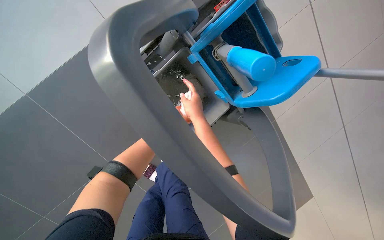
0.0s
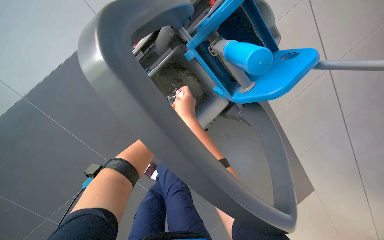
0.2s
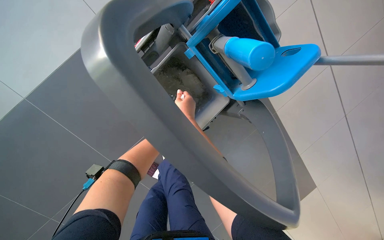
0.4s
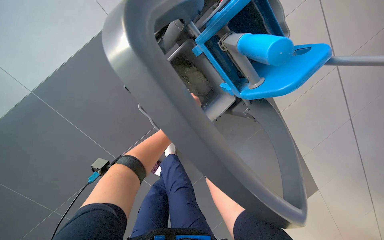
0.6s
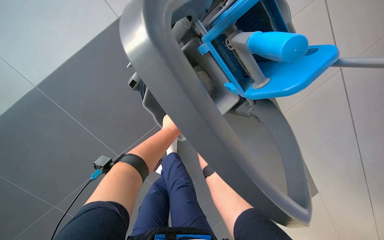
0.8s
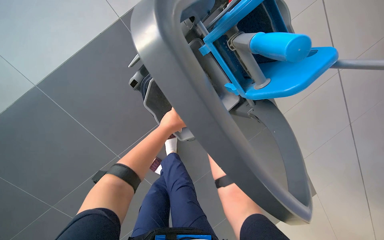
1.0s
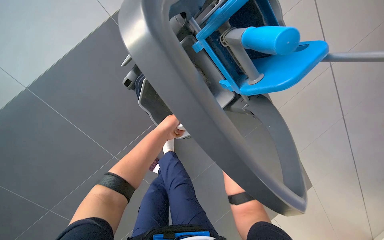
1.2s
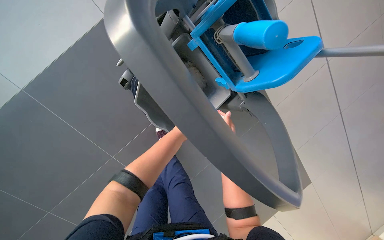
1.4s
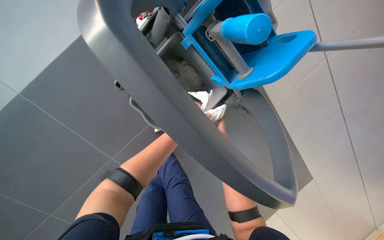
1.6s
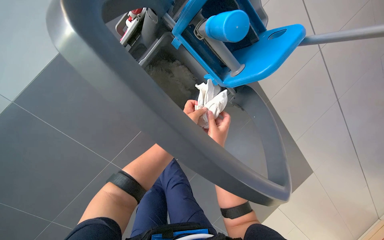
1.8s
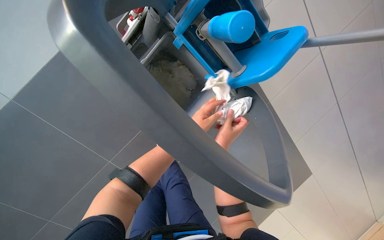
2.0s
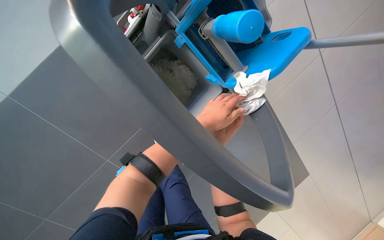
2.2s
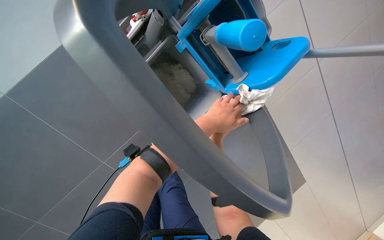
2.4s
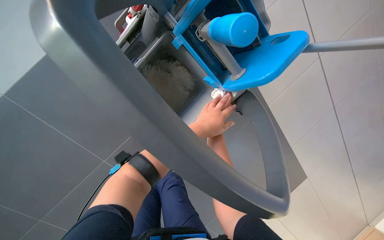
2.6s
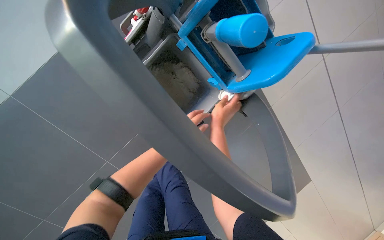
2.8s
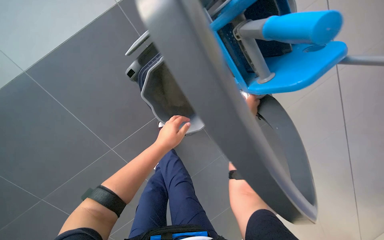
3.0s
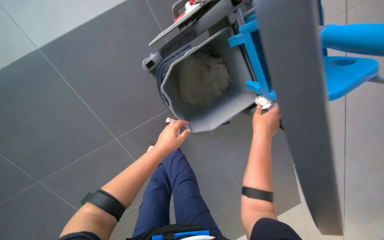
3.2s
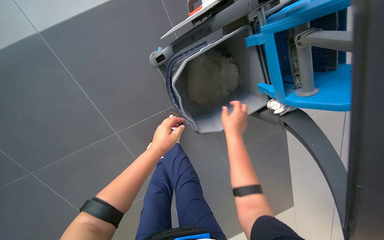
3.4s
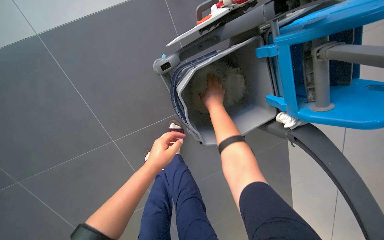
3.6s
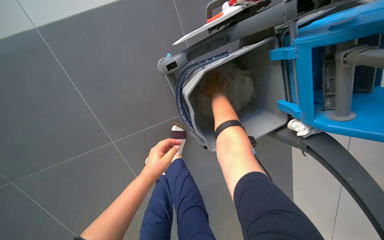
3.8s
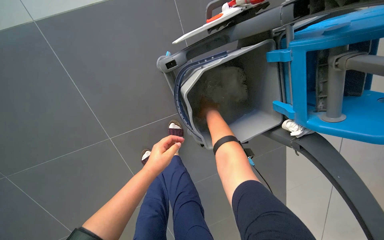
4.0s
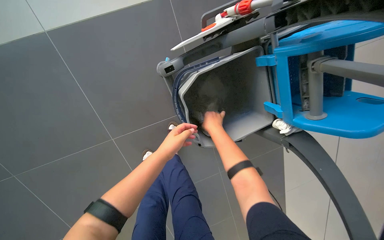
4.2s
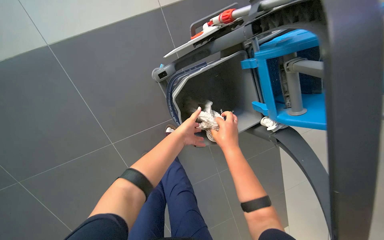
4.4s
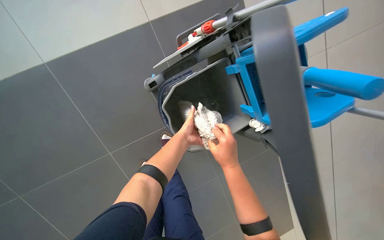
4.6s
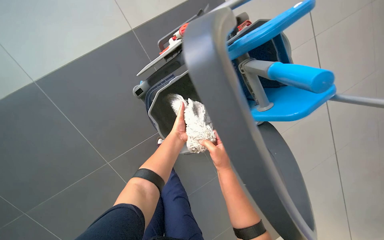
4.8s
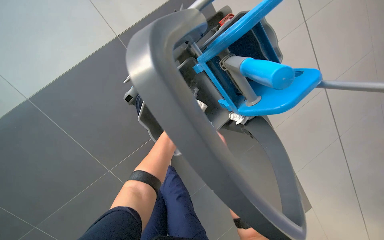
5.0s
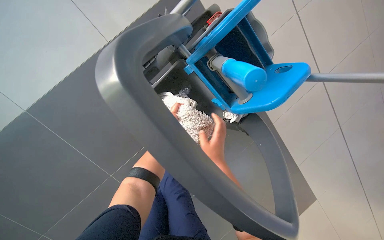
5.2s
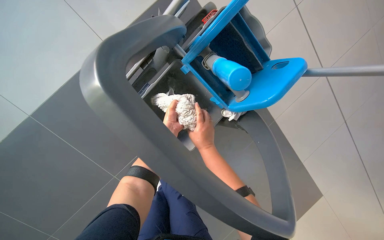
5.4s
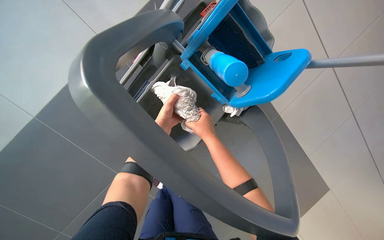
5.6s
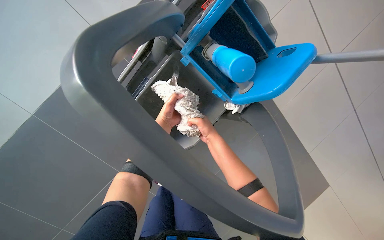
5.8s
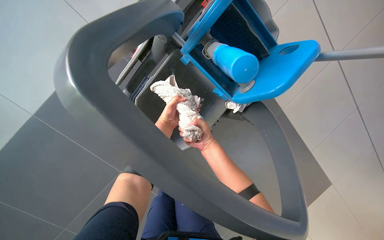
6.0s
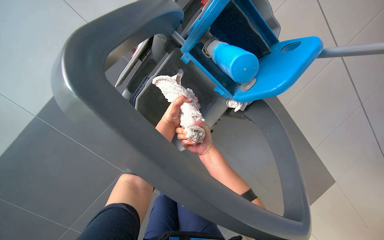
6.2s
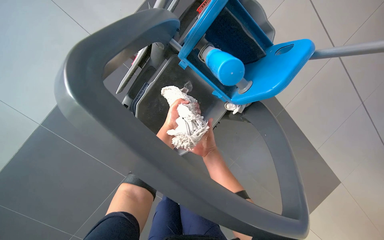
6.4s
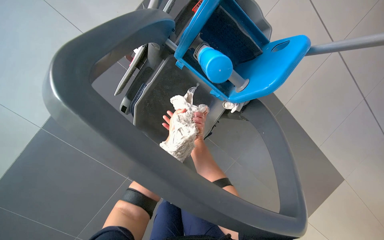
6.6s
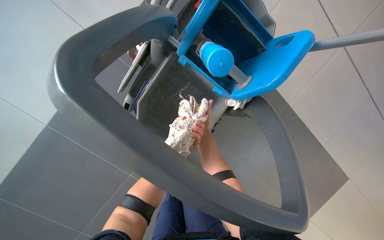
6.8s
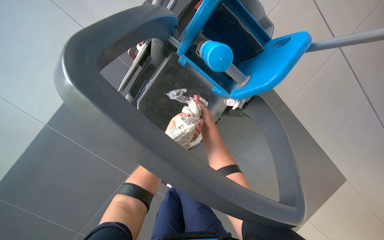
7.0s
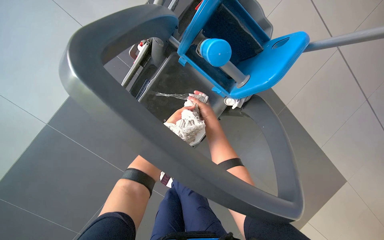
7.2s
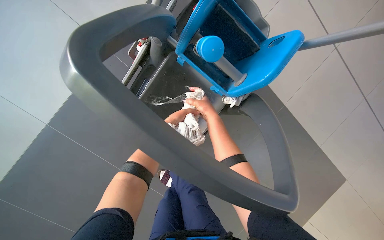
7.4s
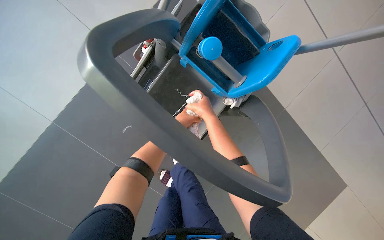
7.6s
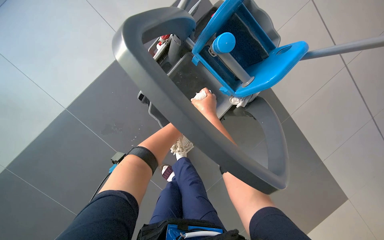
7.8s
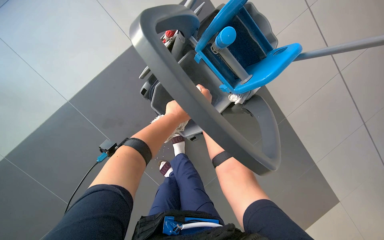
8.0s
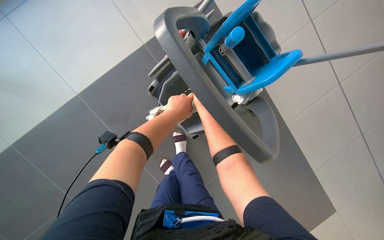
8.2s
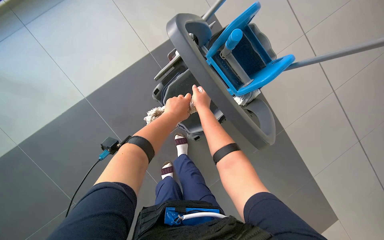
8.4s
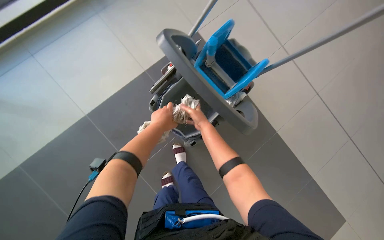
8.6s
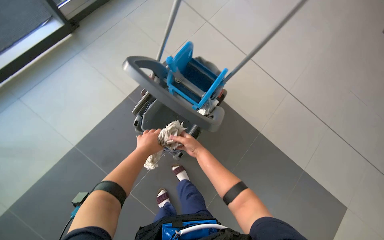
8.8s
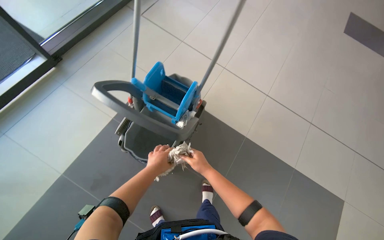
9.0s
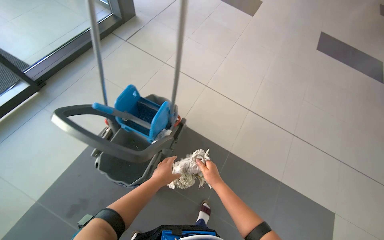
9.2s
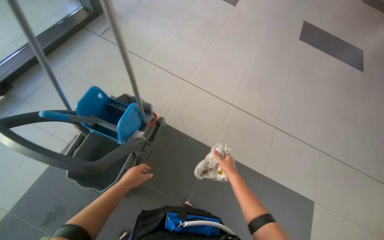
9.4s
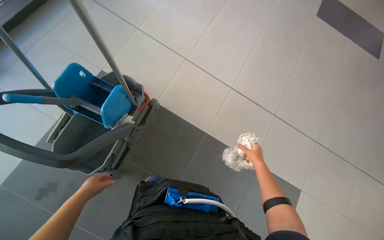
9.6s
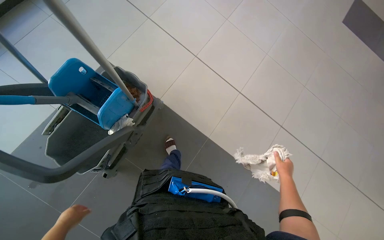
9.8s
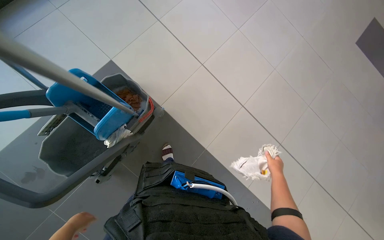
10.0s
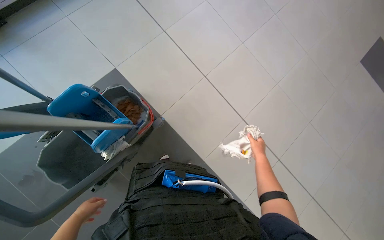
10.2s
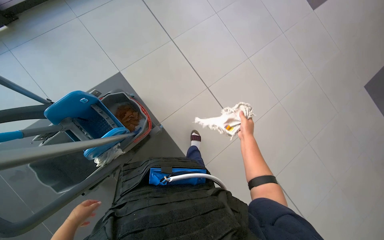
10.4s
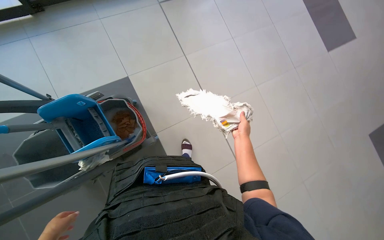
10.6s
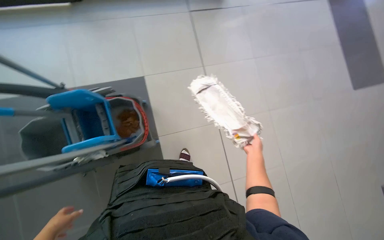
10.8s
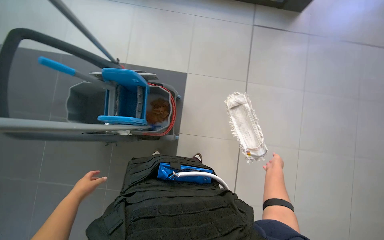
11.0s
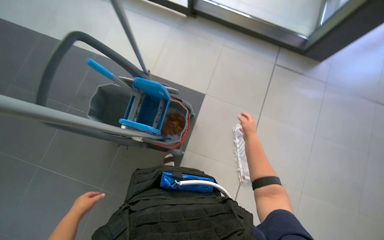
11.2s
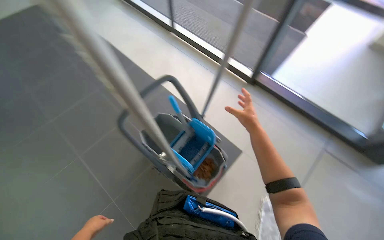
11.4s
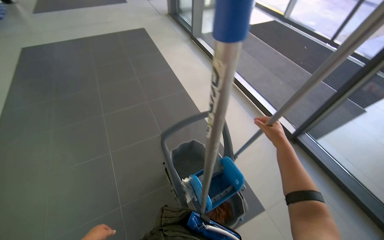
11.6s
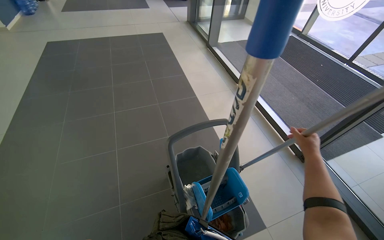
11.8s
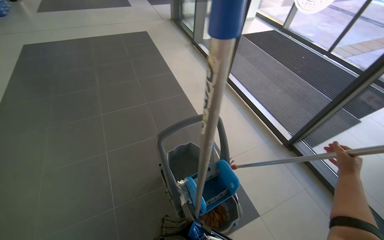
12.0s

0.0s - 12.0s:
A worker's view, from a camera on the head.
Job: preparing cleaning supplies.
The whole recording: Changing mop cloth. The worker removes the dirty mop cloth and attaches a clean one to the mop head.
3.0s - 4.4s: The right hand goes nearer and farther, about 30 cm each way, reversing 3 times. The left hand travels farther from the camera by some 10 cm.
4.4s - 6.0s: The right hand goes roughly 10 cm farther from the camera.
6.0s - 7.6s: The right hand travels nearer to the camera by roughly 10 cm.
7.6s - 9.0s: The wearer moves about 50 cm. The view tips upward by roughly 25 degrees.
9.0s - 10.4s: The head travels some 60 cm.
10.4s - 12.0s: The wearer's head swings approximately 105 degrees to the left. The view tips upward by some 45 degrees.

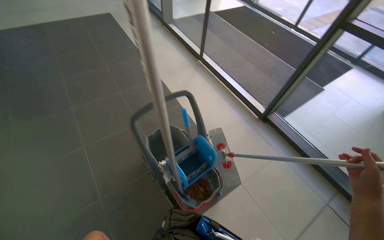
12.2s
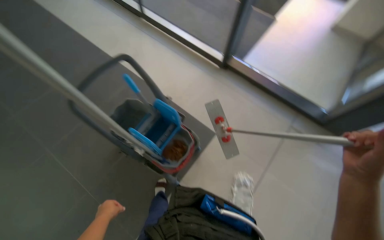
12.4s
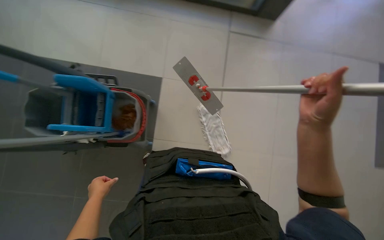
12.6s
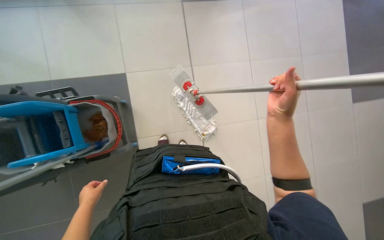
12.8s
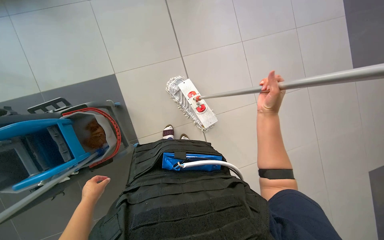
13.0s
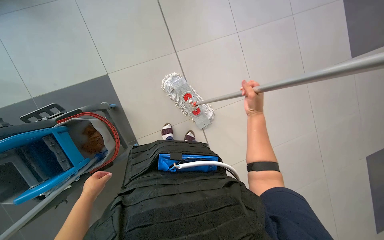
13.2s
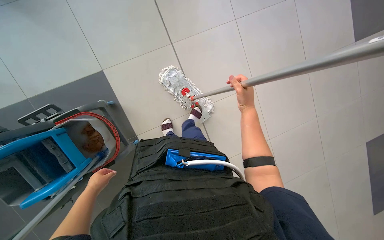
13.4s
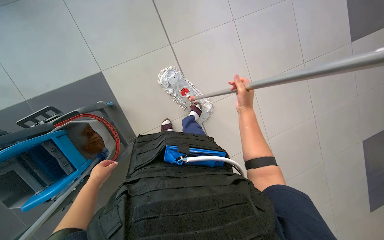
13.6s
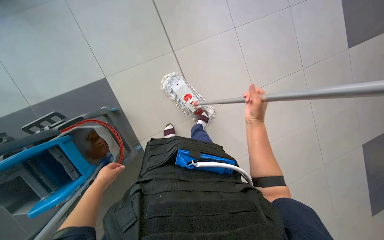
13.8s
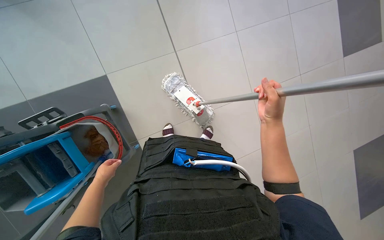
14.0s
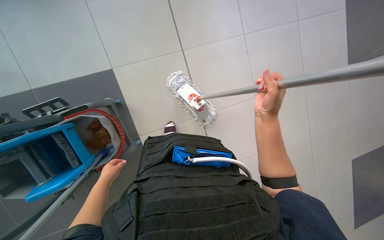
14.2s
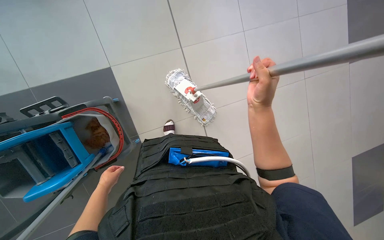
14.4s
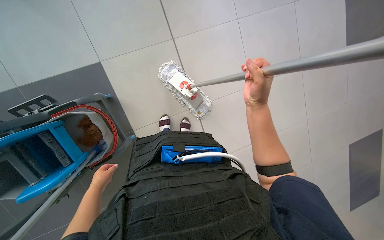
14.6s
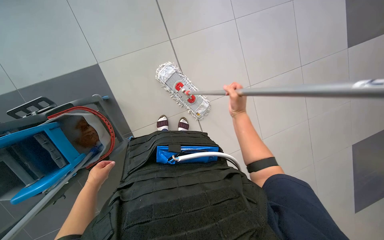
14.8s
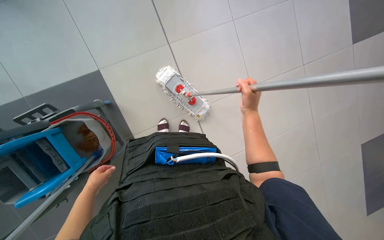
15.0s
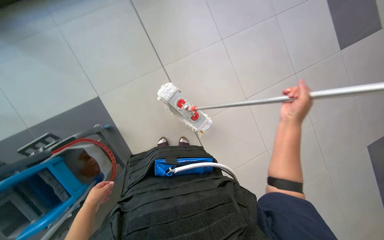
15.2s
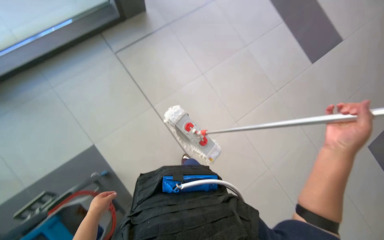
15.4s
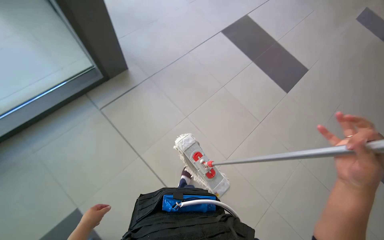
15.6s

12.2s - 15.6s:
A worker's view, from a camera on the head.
Job: preparing cleaning supplies.
The whole recording: Changing mop cloth. The worker removes the dirty mop cloth and attaches a clean one to the mop head.
12.2s - 13.8s: The head travels about 40 cm. The wearer's head swings about 65 degrees to the right. The view tilts roughly 45 degrees downward.
13.8s - 15.6s: The wearer looks roughly 25 degrees further upward.

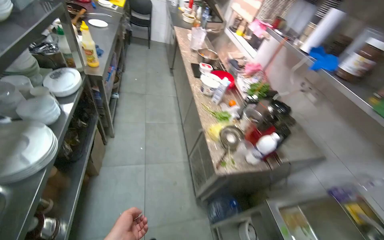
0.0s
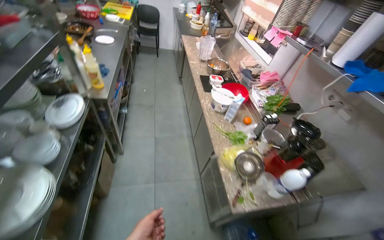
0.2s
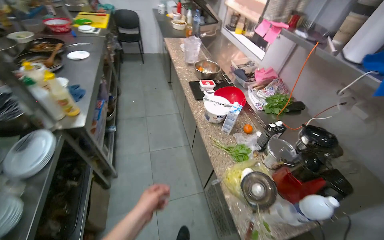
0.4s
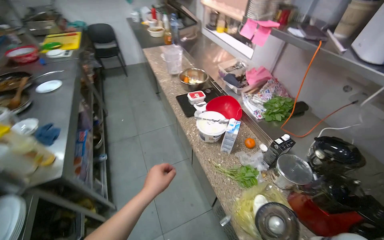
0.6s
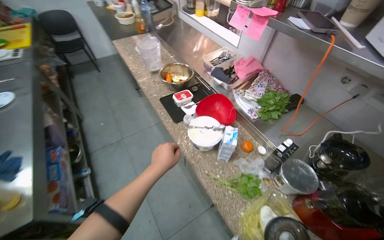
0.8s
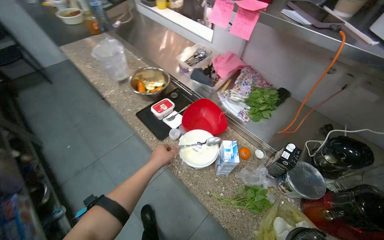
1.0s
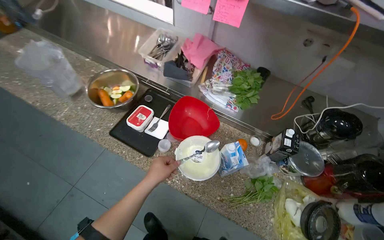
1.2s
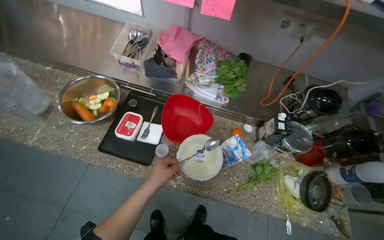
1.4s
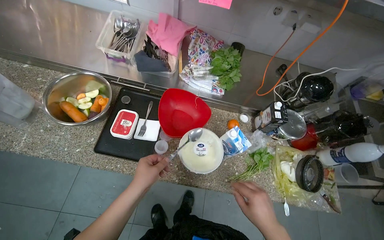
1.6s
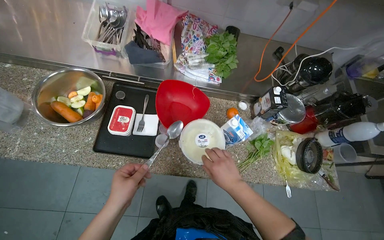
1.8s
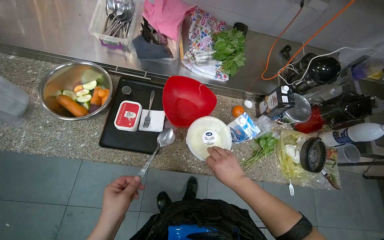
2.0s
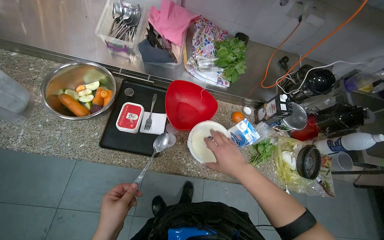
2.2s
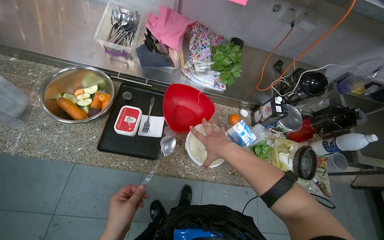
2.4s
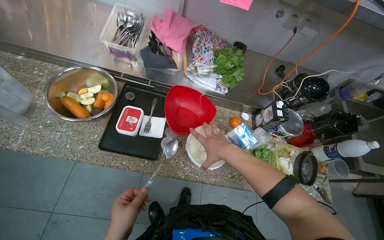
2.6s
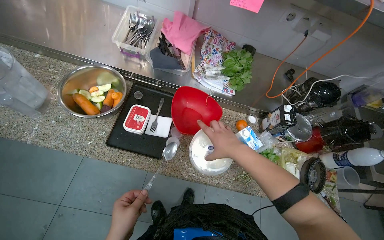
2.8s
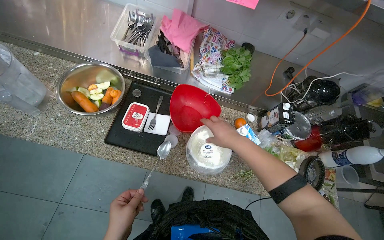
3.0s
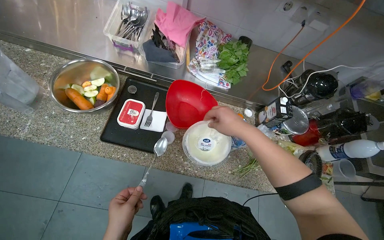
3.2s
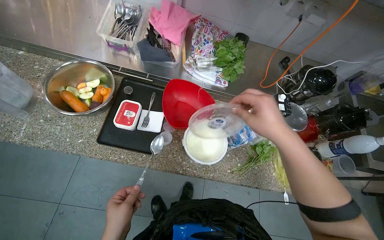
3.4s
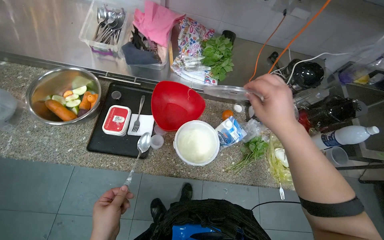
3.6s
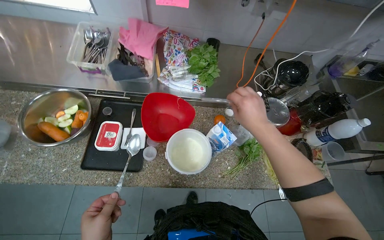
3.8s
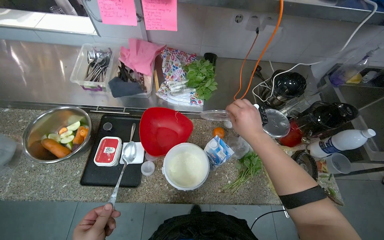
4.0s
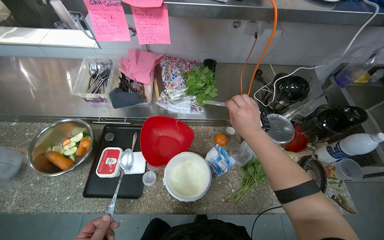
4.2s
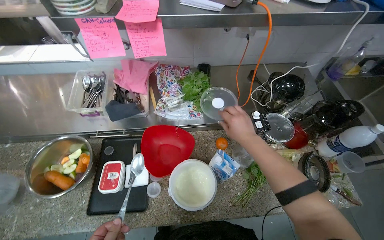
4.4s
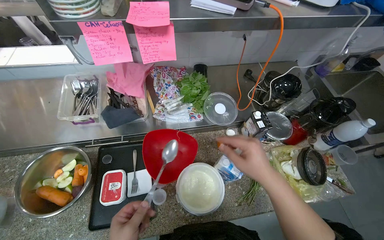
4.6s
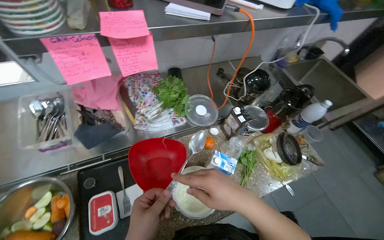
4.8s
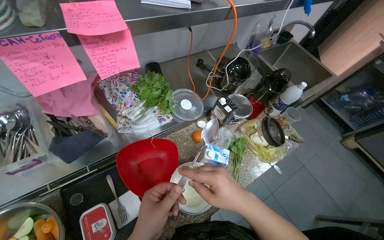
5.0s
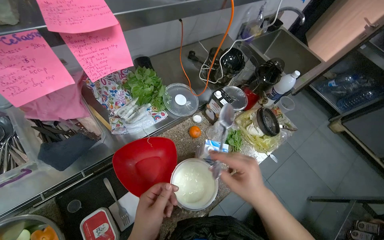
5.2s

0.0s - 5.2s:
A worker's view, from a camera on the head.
Job: preparing food.
The whole recording: Preparing cream for serving. The worker stirs cream in a container and then spoons it into a small bowl.
0.0s - 1.8s: The camera travels approximately 1 m. The head turns to the right by roughly 75 degrees. The camera pitches downward, by approximately 25 degrees.
1.8s - 3.4s: The right hand heads up the picture, covering approximately 15 cm.
3.4s - 5.2s: The wearer looks some 45 degrees further to the right.
